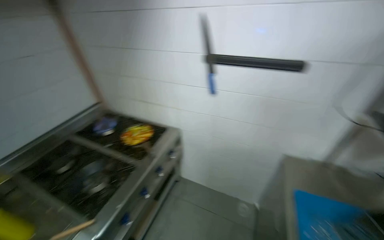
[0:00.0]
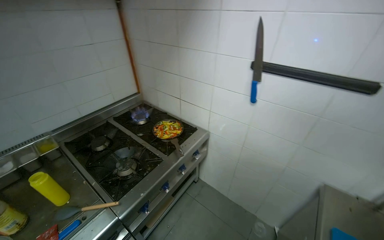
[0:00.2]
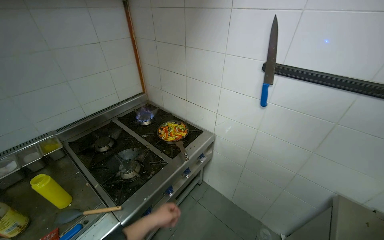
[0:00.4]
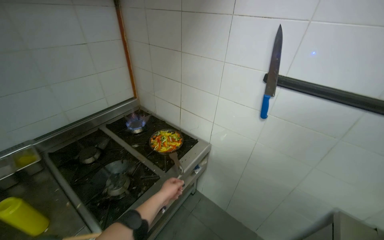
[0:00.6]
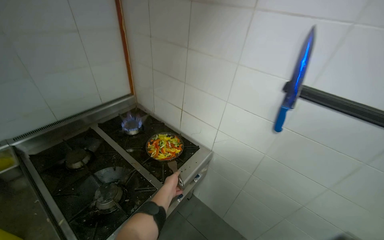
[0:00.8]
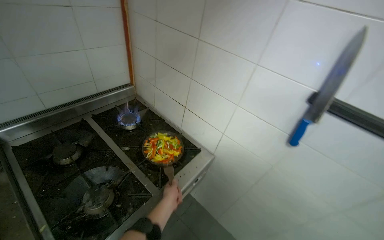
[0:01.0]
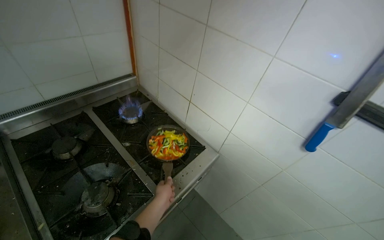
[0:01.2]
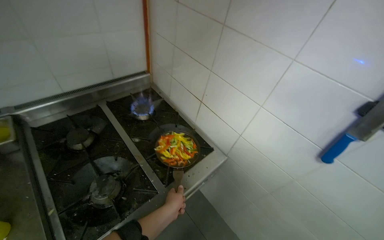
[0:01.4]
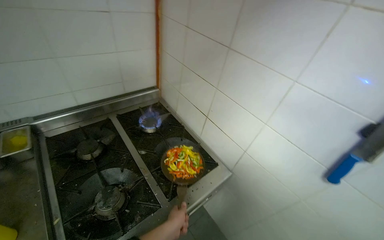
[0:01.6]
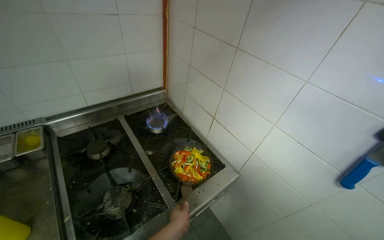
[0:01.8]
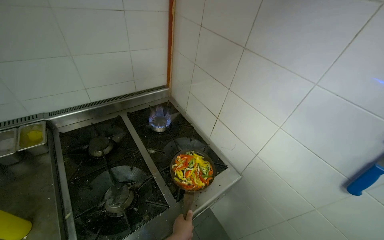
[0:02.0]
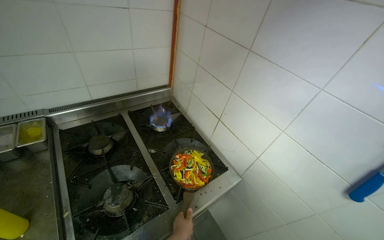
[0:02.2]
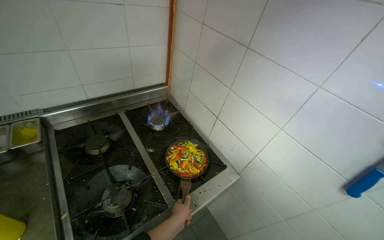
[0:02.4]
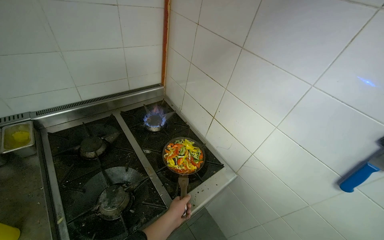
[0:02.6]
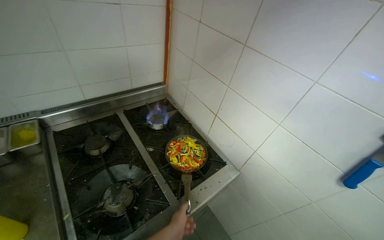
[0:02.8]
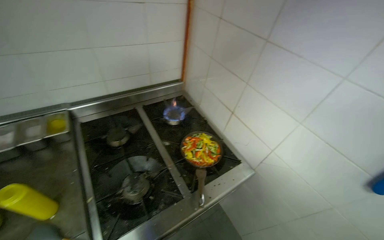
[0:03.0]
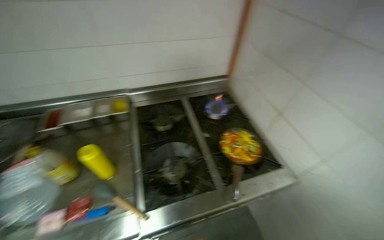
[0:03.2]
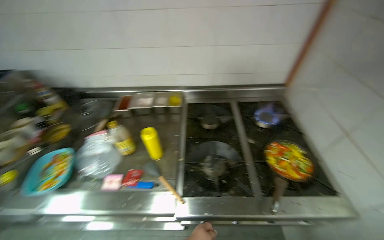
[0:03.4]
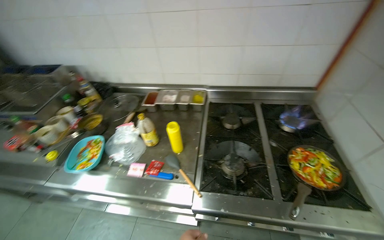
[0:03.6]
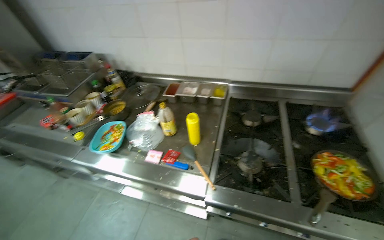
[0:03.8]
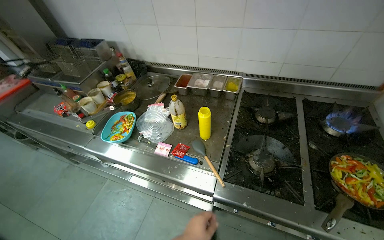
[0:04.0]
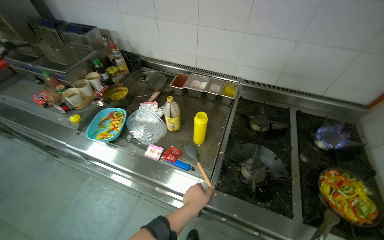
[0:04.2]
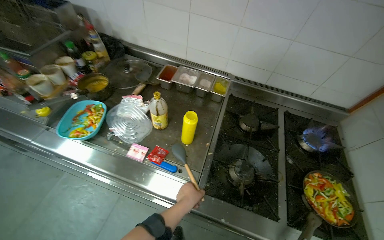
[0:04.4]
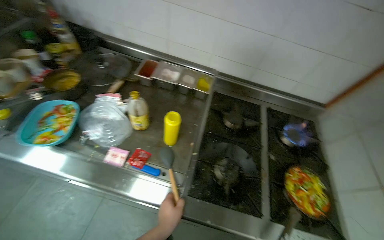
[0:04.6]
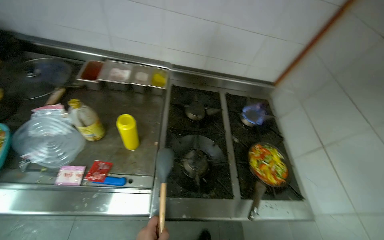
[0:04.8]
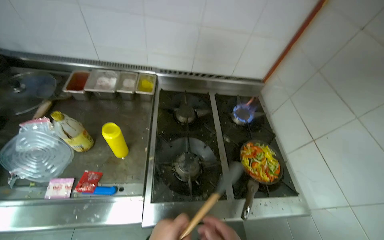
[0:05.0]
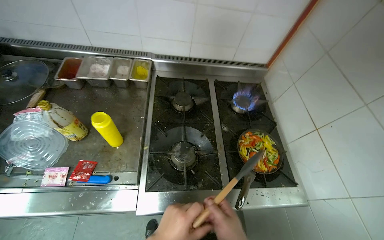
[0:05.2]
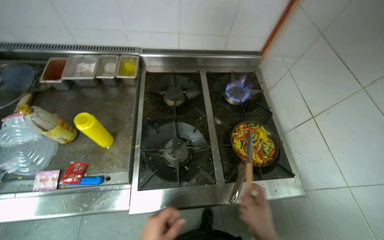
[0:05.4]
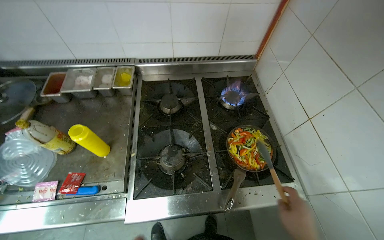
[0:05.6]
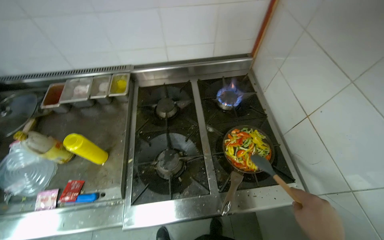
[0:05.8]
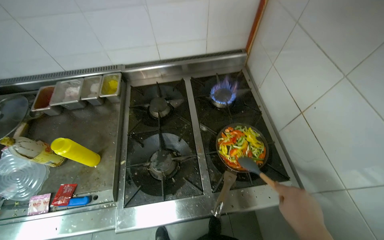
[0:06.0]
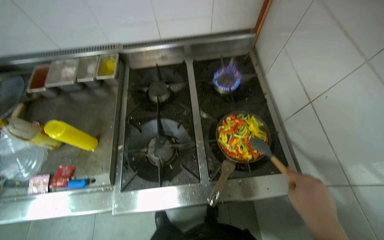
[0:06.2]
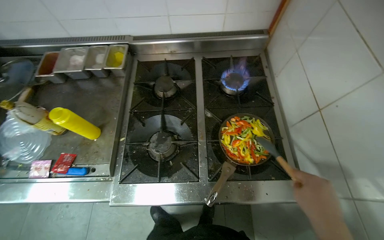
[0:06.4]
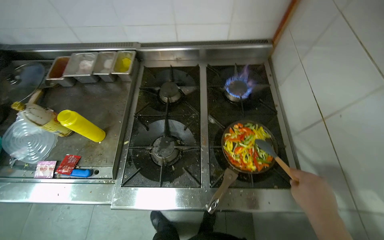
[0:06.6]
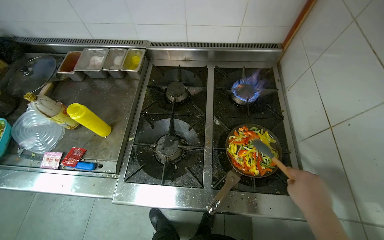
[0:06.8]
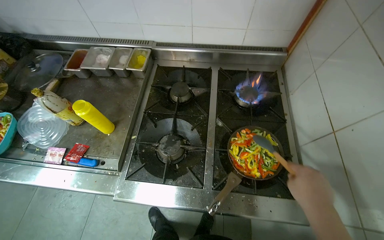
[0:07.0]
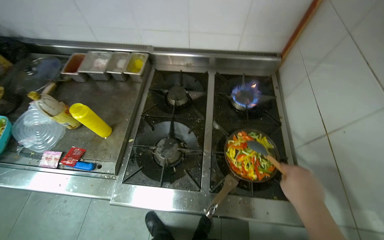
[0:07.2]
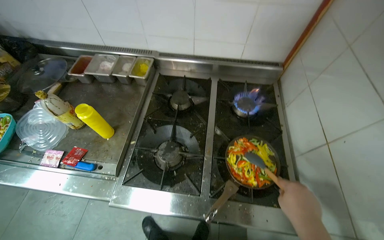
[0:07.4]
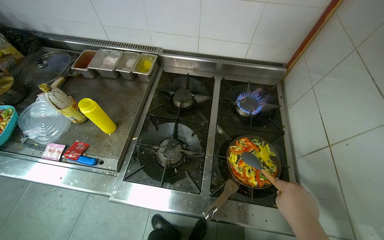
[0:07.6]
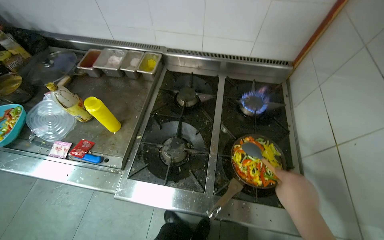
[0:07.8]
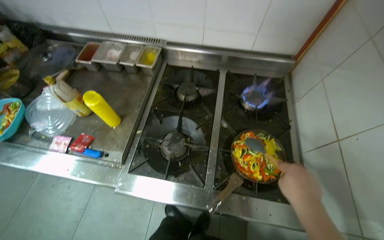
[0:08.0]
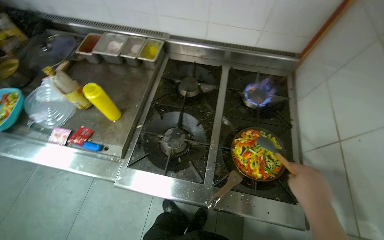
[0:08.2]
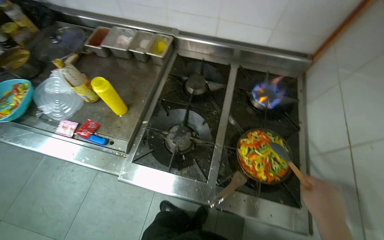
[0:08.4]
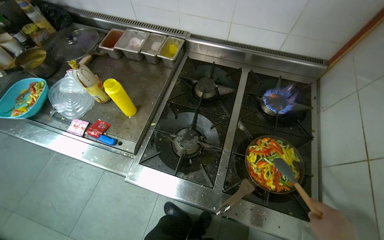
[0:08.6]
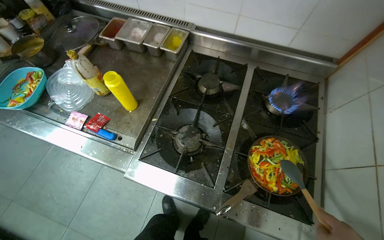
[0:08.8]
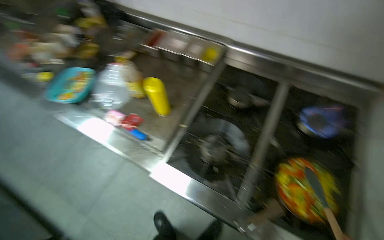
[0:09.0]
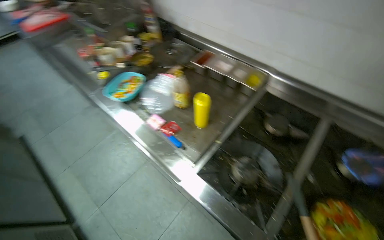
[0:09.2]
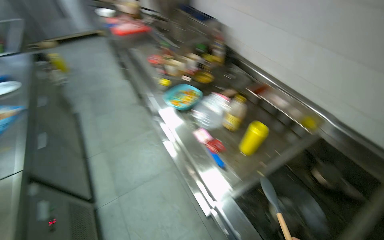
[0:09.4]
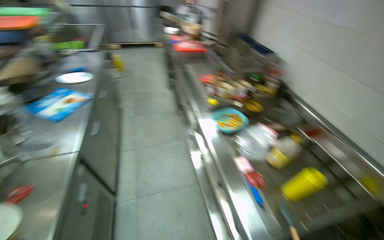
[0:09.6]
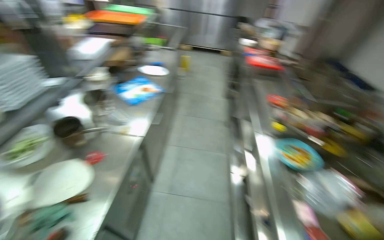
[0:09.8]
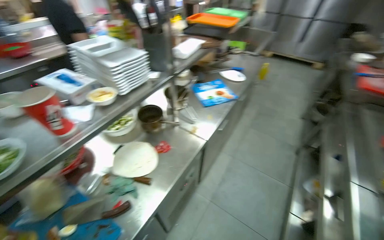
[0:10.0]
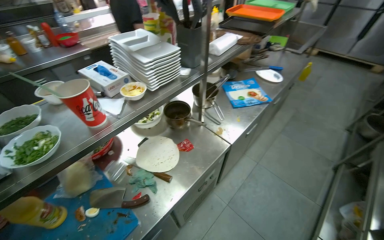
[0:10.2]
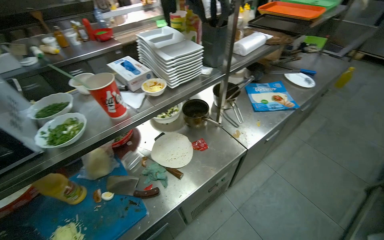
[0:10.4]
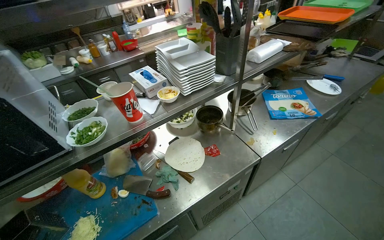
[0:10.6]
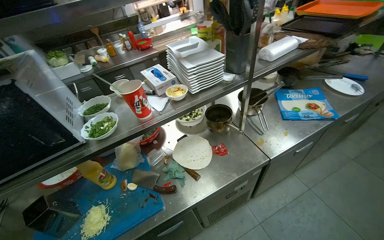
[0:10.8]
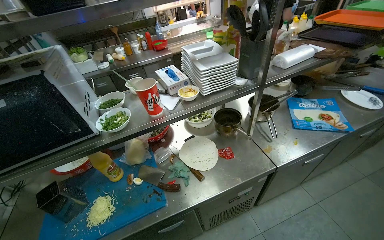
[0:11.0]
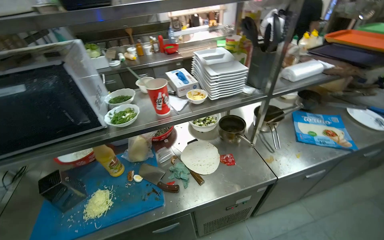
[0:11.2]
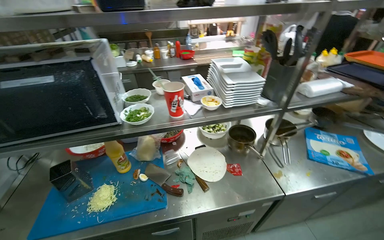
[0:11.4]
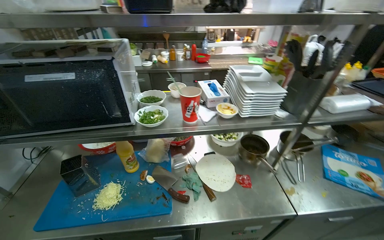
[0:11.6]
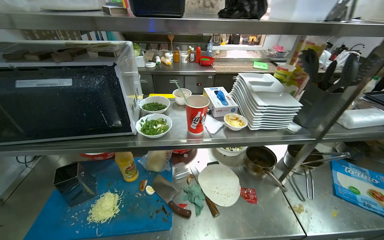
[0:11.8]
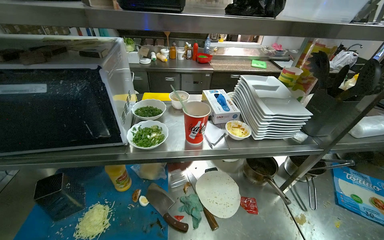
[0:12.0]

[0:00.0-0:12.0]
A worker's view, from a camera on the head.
Job: cooking food.
The whole recording: Cooking vegetables in pan. The worker adds sliced vegetables to a pan, stirs them, and seasons them on the stove.
0:00.0 to 0:01.6: The camera is carried roughly 50 cm. The wearer's head swings approximately 30 degrees to the left.
0:03.0 to 0:04.4: The wearer looks approximately 50 degrees further to the left.
0:04.4 to 0:06.0: The camera travels to the right, roughly 40 cm. The scene turns approximately 25 degrees counterclockwise in the picture.
0:07.6 to 0:09.0: The head turns to the left by some 20 degrees.
0:09.0 to 0:10.4: The camera is carried some 70 cm. The wearer's head swings some 115 degrees to the left. The wearer looks about 20 degrees further upward.
0:10.4 to 0:12.0: The head turns to the left by about 35 degrees.

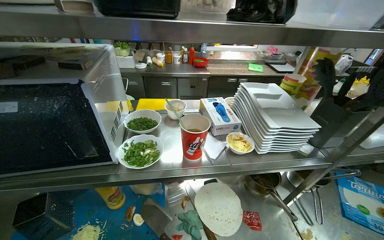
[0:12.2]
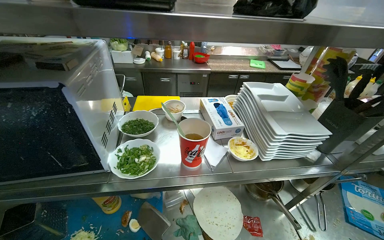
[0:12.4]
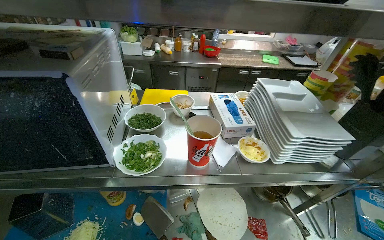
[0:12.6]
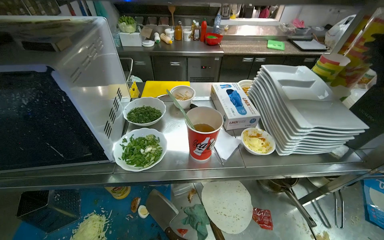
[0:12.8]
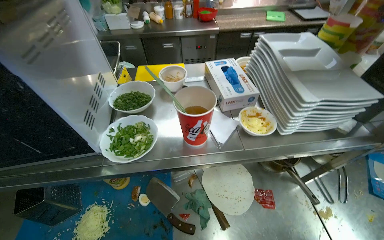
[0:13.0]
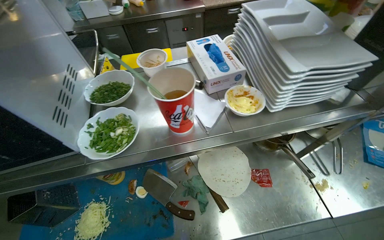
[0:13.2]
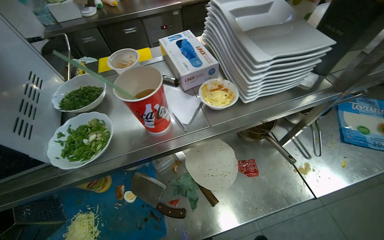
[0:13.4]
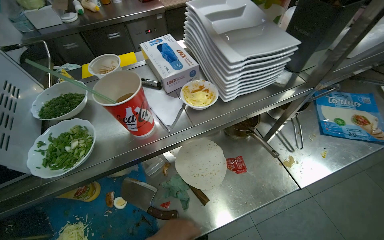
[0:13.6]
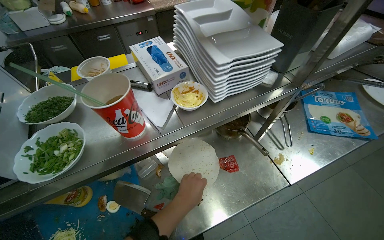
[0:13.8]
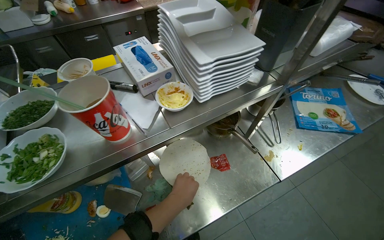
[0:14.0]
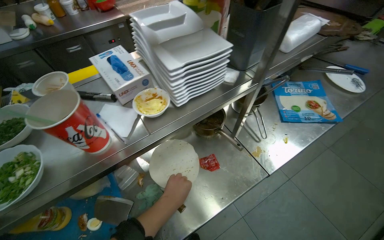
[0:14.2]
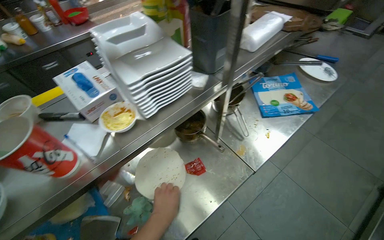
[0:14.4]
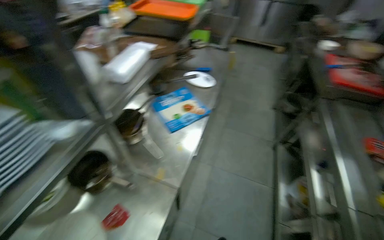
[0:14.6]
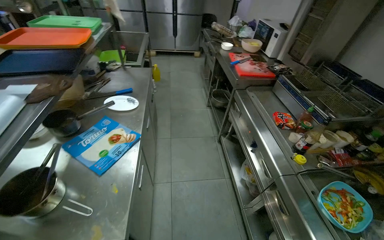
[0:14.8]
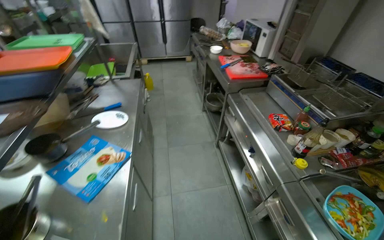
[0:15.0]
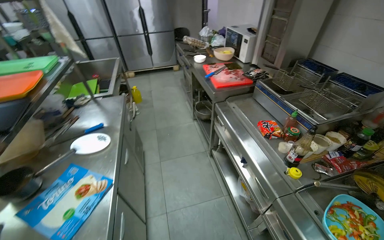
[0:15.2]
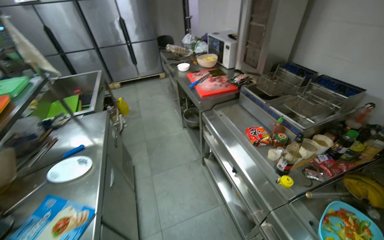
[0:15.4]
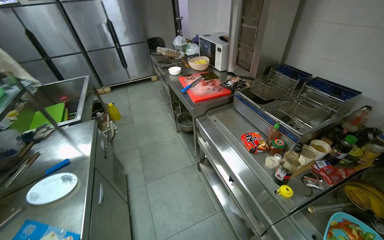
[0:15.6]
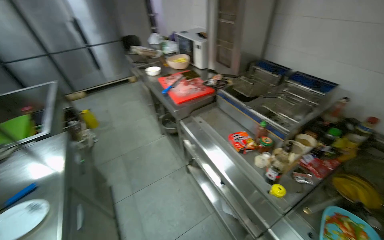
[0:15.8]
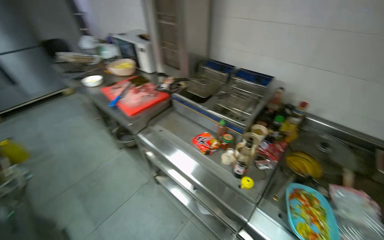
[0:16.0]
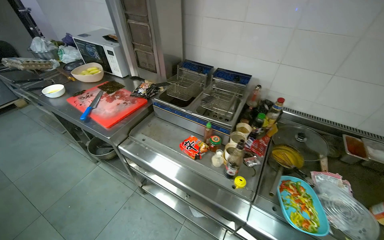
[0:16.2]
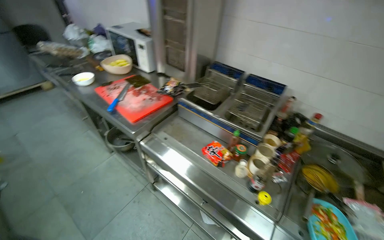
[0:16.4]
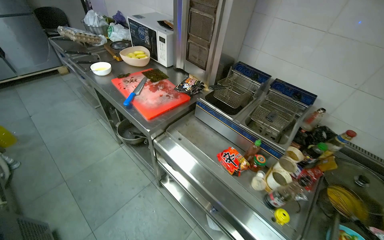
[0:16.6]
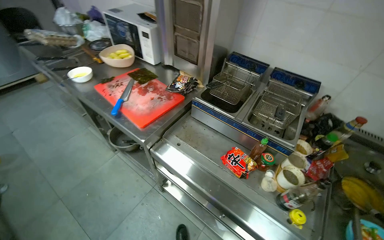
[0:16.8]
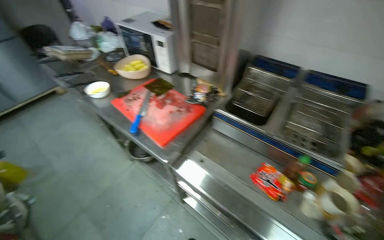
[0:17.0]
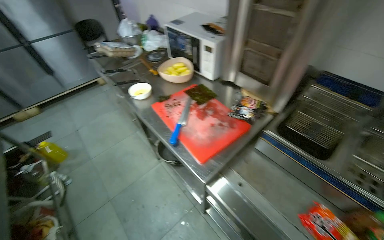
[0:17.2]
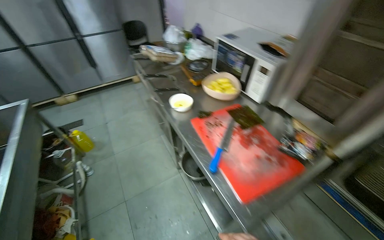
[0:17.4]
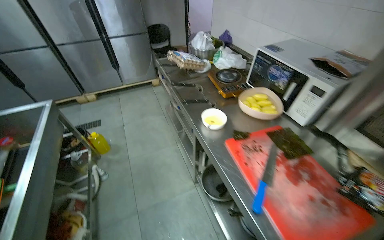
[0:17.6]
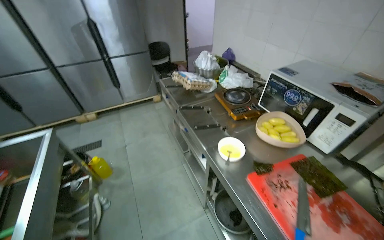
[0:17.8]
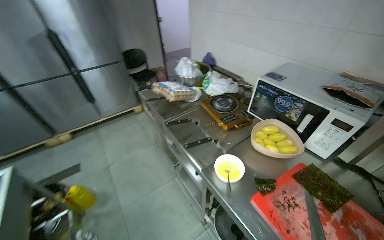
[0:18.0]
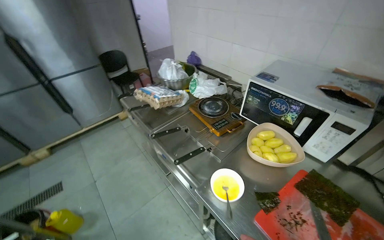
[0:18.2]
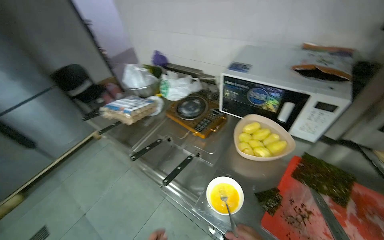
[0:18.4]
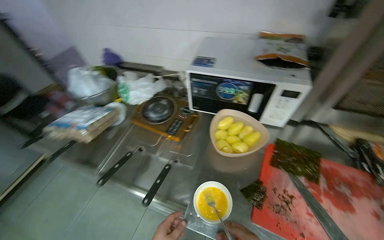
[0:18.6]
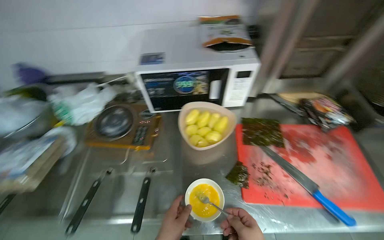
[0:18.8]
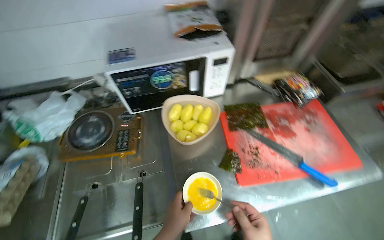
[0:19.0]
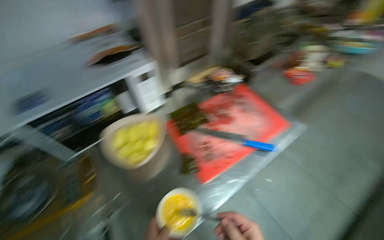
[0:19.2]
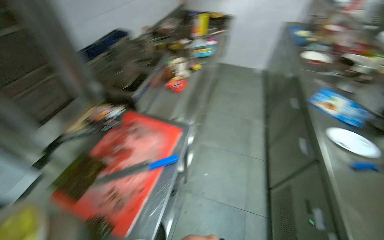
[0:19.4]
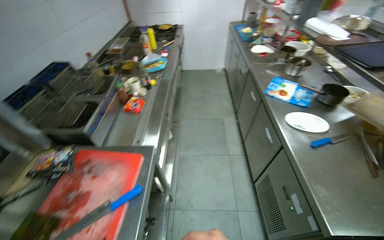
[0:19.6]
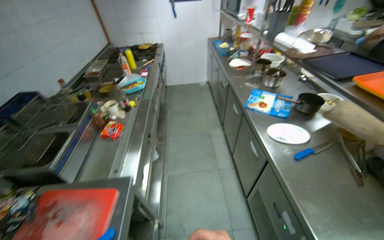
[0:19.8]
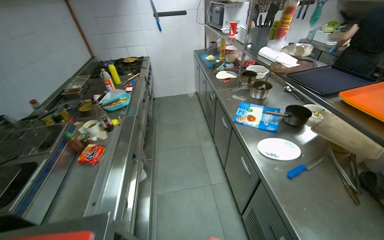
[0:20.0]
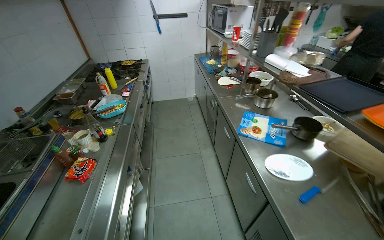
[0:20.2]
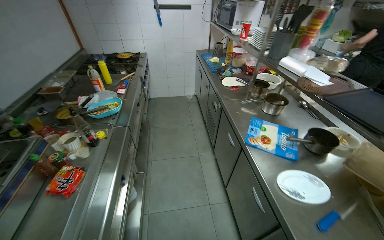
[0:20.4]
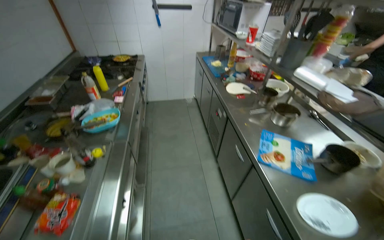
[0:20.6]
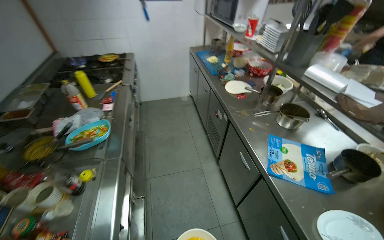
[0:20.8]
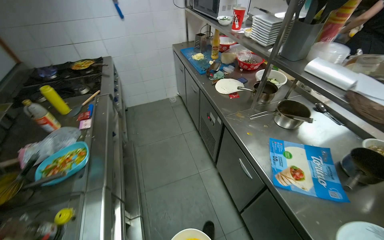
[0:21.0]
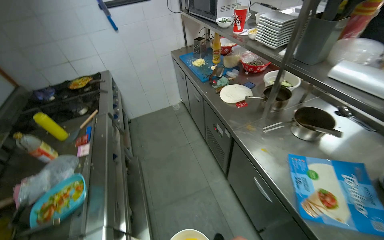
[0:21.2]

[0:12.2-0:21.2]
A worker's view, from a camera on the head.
Job: cooking food.
The whole recording: Cooking vegetables in pan. The worker adds sliced vegetables to a pan, stirs them, and seasons them on the stove.
0:12.2 to 0:13.8: The view tips downward by some 15 degrees.
0:13.8 to 0:15.2: The head travels some 60 cm. The wearer's head swings roughly 80 degrees to the right. The camera pitches upward, by about 15 degrees.
0:15.2 to 0:16.6: The head travels about 60 cm. The wearer's head swings some 35 degrees to the right.
0:16.6 to 0:18.2: The camera travels approximately 1 m.
0:18.2 to 0:19.8: The wearer looks some 145 degrees further to the right.
0:19.8 to 0:21.2: The camera travels about 90 cm.
